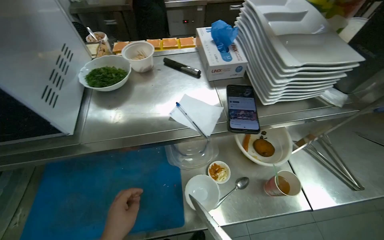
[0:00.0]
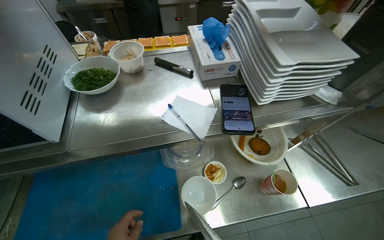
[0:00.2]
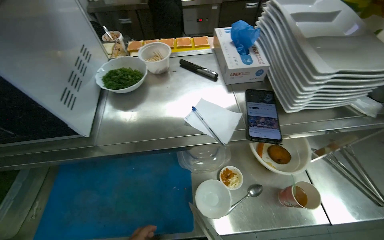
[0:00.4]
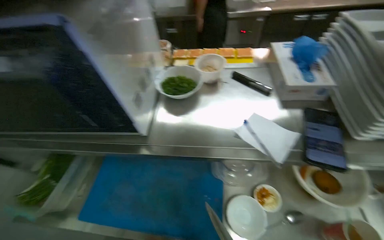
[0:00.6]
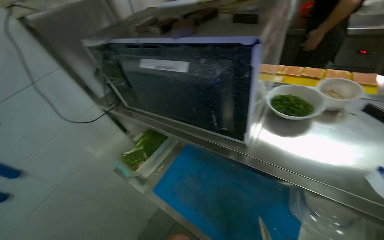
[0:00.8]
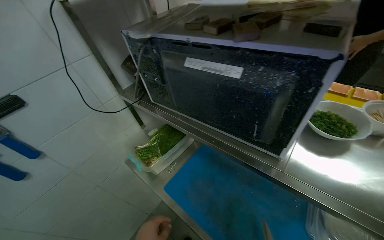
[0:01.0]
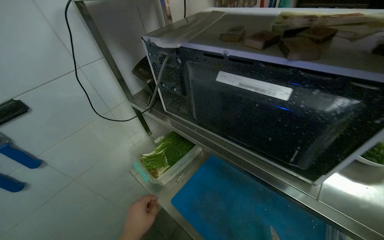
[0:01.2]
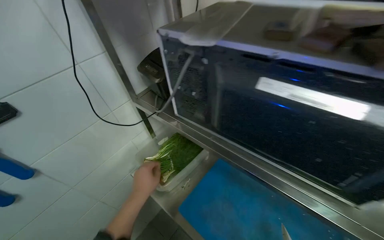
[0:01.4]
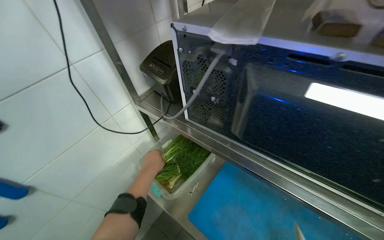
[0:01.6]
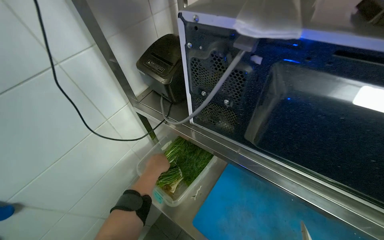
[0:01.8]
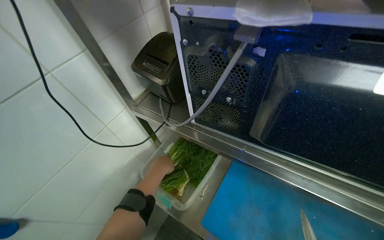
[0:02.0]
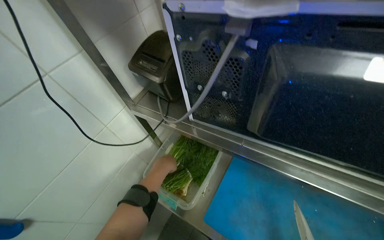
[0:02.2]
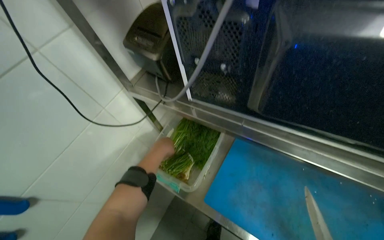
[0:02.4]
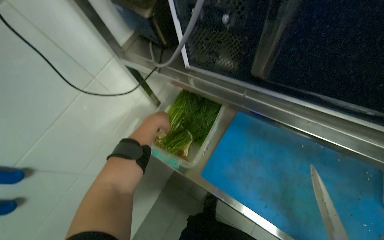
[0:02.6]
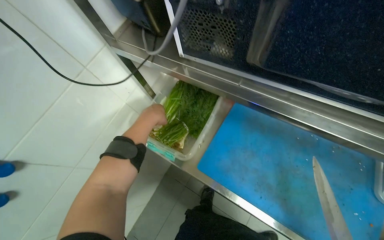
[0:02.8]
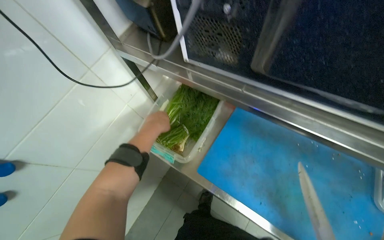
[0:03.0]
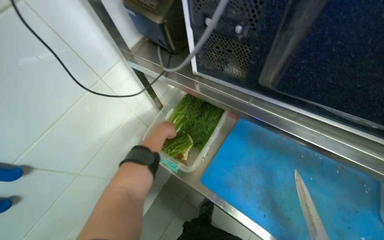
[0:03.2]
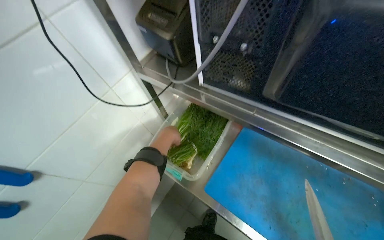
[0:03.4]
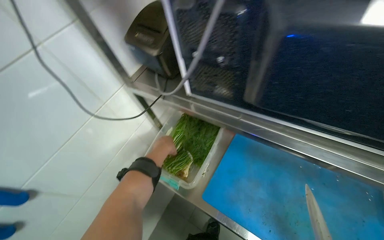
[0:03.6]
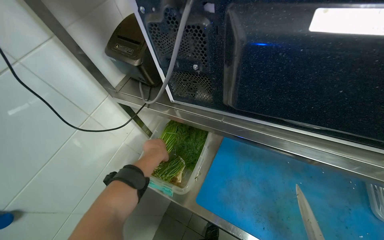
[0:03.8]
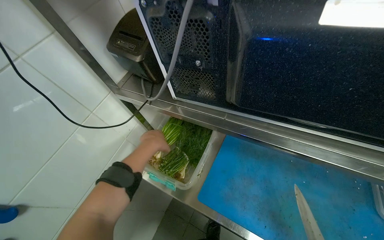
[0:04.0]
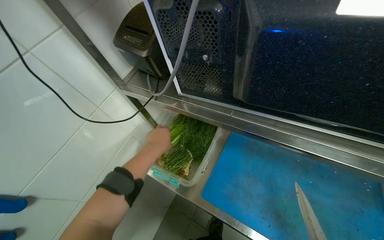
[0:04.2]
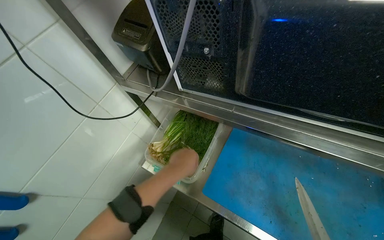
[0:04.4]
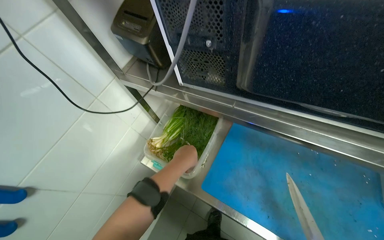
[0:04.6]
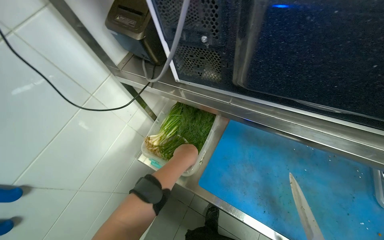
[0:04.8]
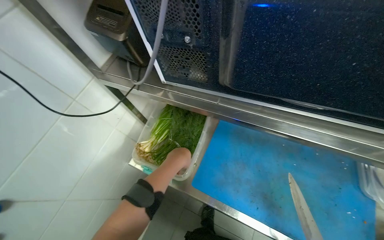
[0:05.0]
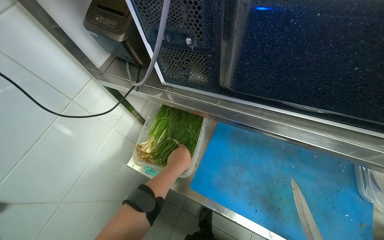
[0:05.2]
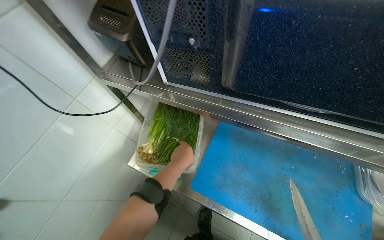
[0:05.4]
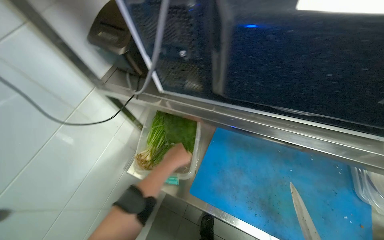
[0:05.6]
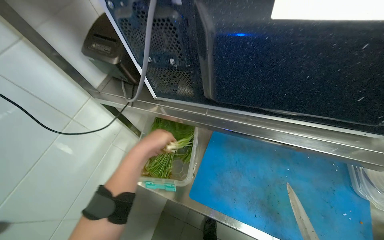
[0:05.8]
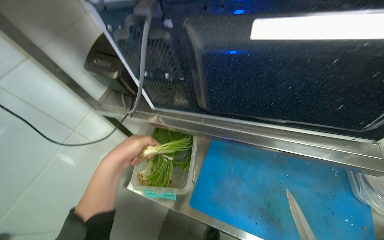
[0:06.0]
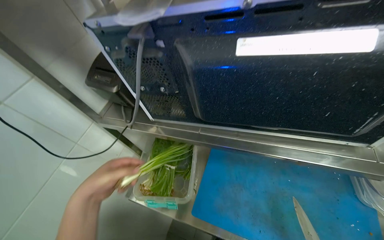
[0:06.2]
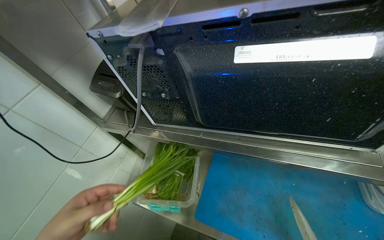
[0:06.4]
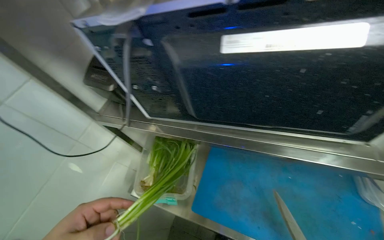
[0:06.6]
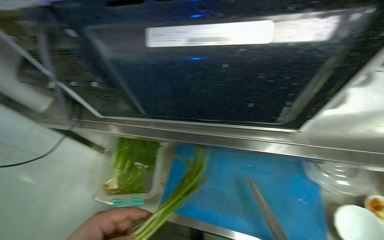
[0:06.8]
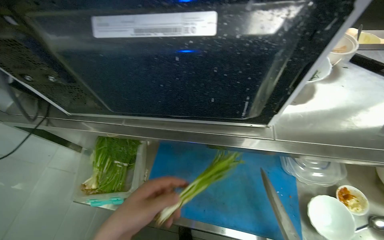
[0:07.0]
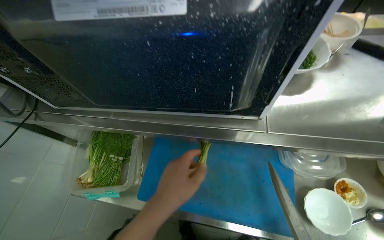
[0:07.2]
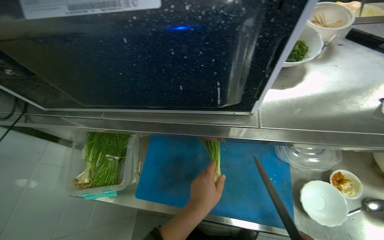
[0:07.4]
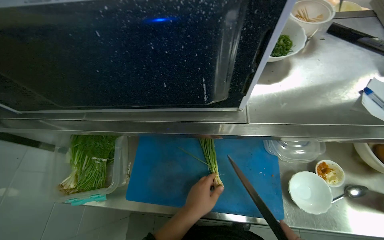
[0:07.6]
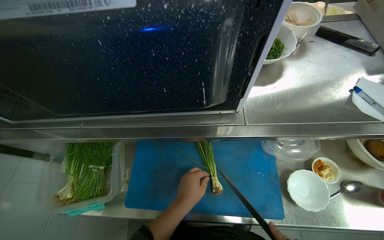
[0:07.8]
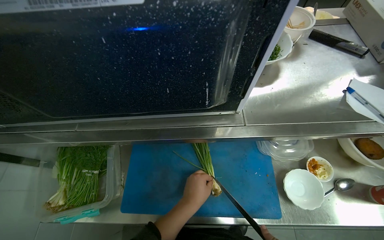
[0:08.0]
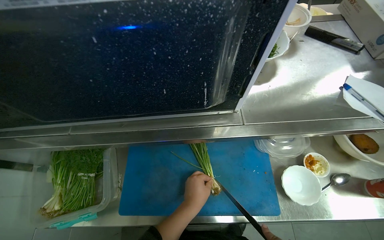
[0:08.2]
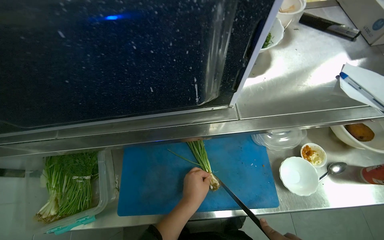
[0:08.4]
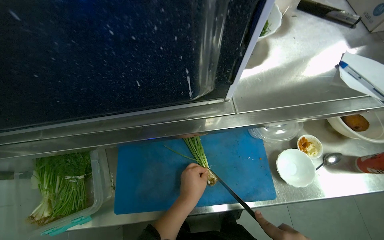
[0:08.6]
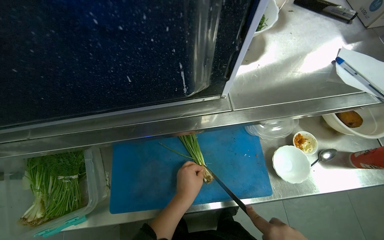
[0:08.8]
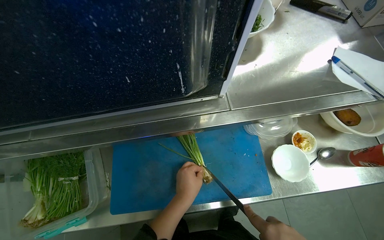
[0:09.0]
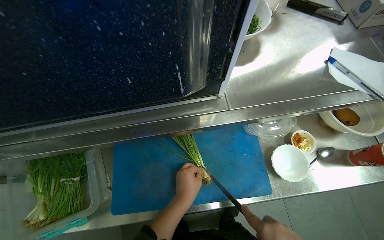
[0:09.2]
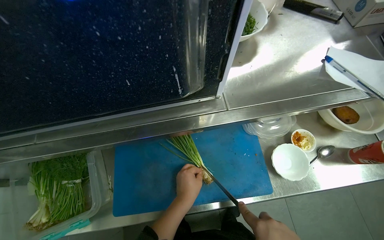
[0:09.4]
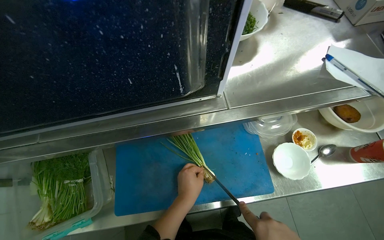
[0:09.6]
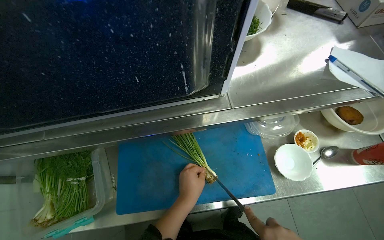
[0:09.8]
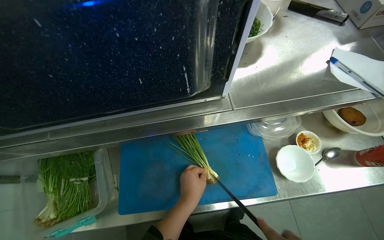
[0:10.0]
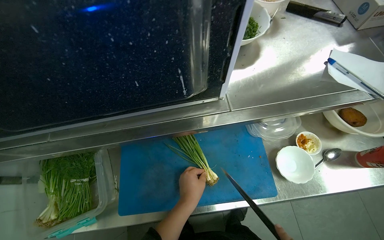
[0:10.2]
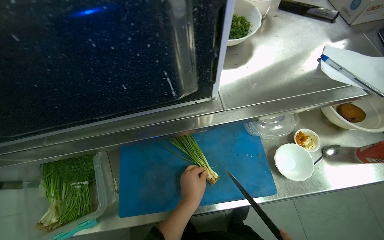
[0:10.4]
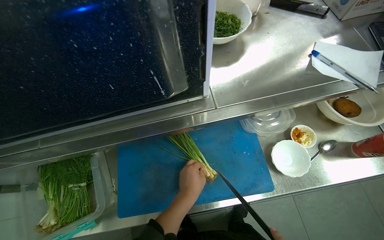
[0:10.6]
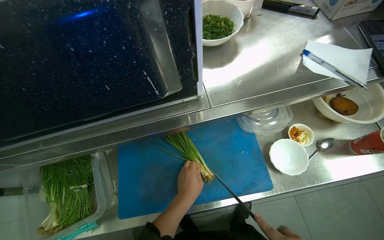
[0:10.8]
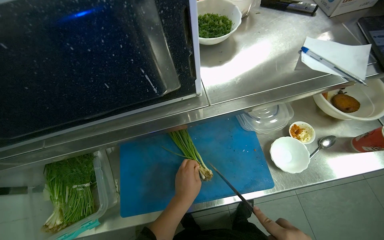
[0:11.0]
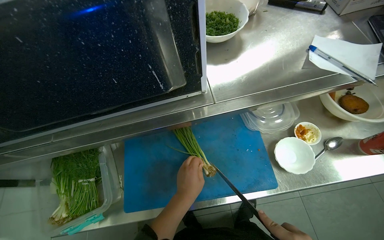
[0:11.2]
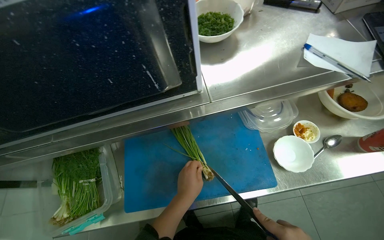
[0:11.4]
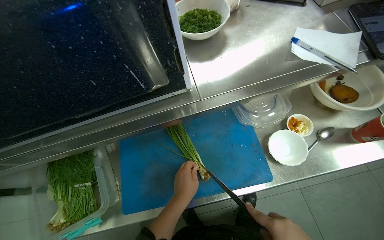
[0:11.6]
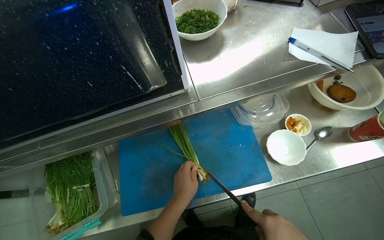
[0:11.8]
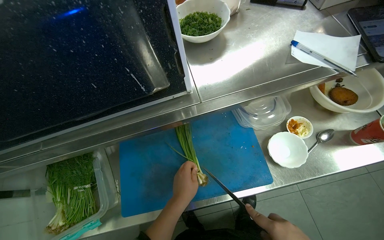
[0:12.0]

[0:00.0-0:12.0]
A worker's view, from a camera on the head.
Job: preparing food.
The whole recording: Preparing and chopping green onions. The worker picks up green onions, trims their ends, washes them at the sink, and then chops them on a cutting board.
0:00.0 to 0:01.6: The camera travels approximately 50 cm. The head turns to the left by roughly 50 degrees.
0:01.6 to 0:03.0: The view tips downward by approximately 15 degrees.
0:04.4 to 0:06.0: The left hand travels nearer to the camera by about 10 cm.
0:06.0 to 0:07.6: The wearer's head swings roughly 15 degrees to the right.
0:07.6 to 0:09.0: The left hand goes roughly 10 cm farther from the camera.

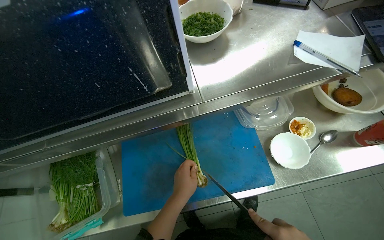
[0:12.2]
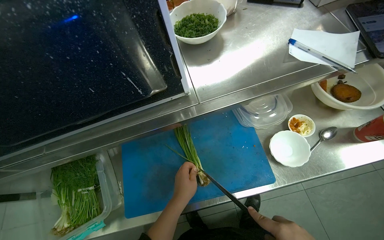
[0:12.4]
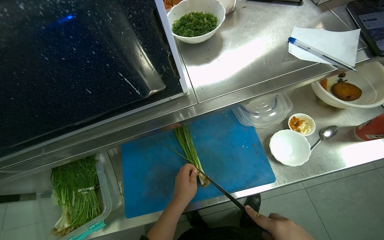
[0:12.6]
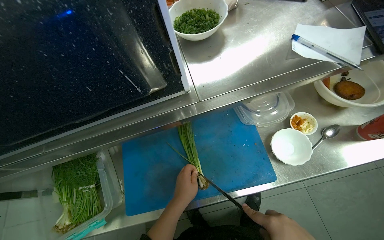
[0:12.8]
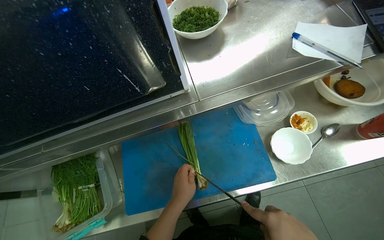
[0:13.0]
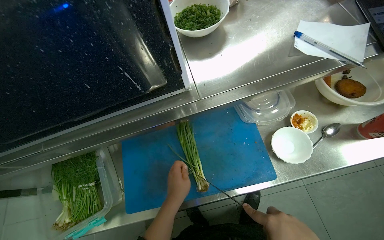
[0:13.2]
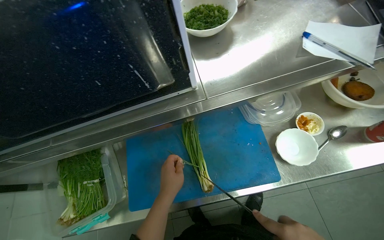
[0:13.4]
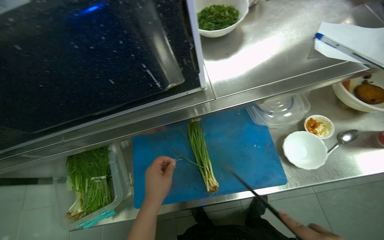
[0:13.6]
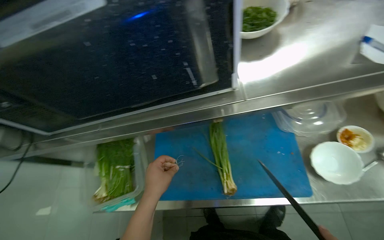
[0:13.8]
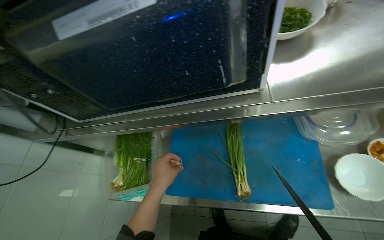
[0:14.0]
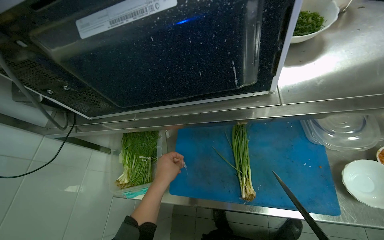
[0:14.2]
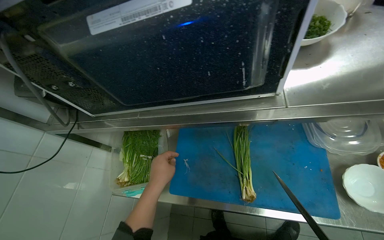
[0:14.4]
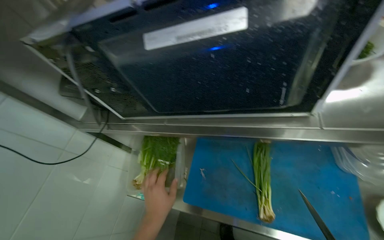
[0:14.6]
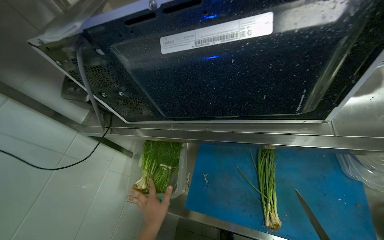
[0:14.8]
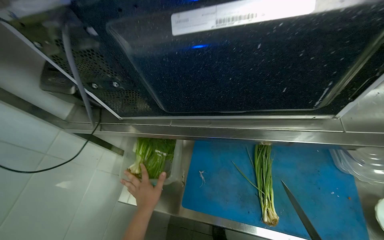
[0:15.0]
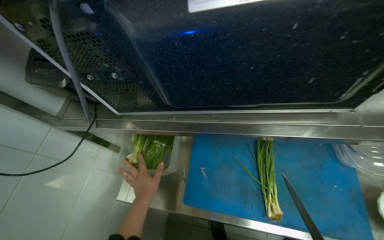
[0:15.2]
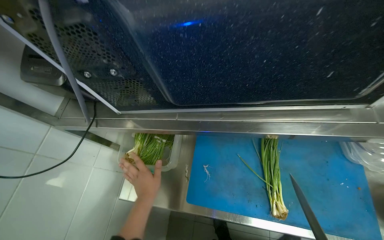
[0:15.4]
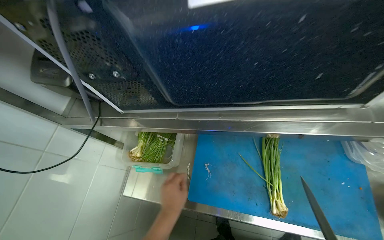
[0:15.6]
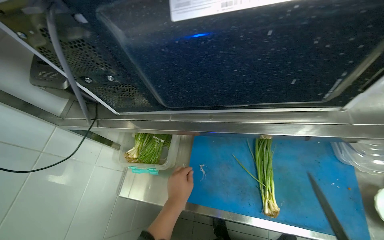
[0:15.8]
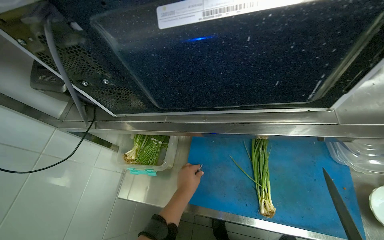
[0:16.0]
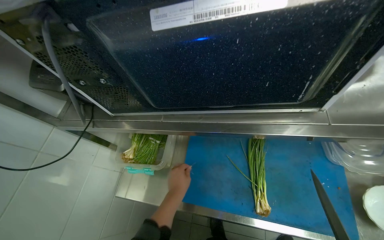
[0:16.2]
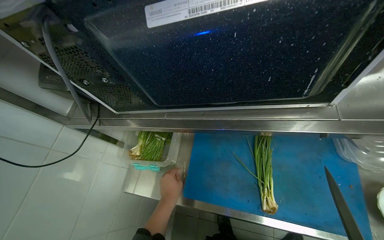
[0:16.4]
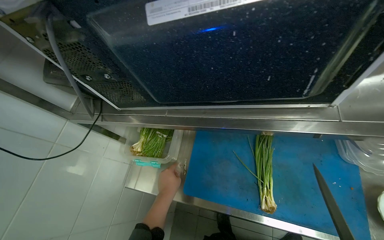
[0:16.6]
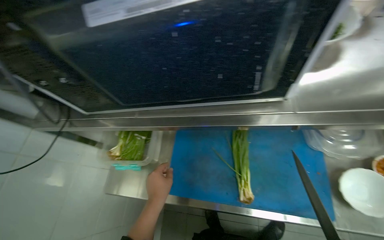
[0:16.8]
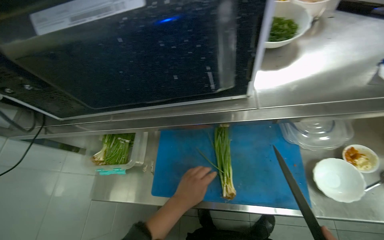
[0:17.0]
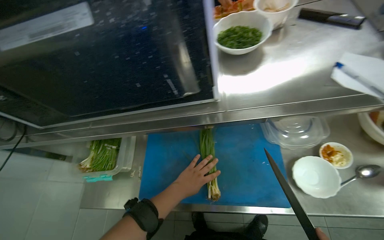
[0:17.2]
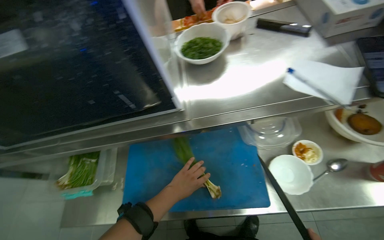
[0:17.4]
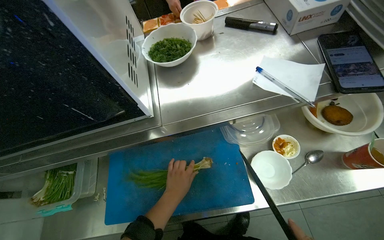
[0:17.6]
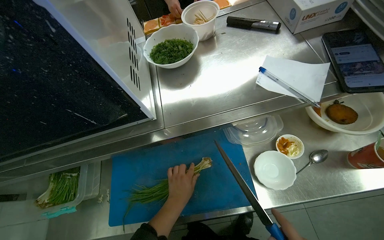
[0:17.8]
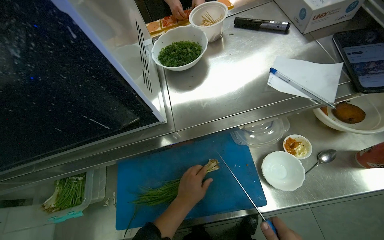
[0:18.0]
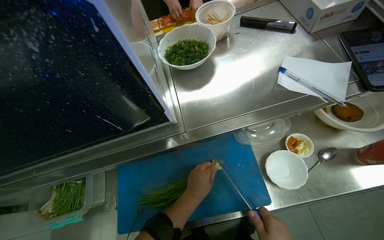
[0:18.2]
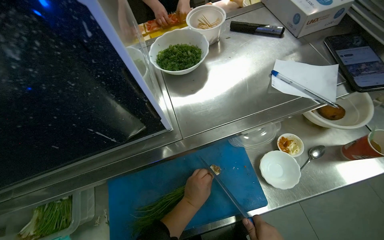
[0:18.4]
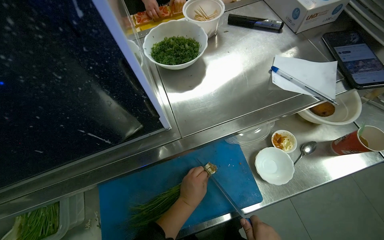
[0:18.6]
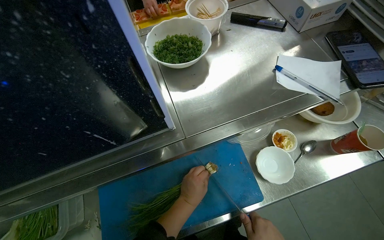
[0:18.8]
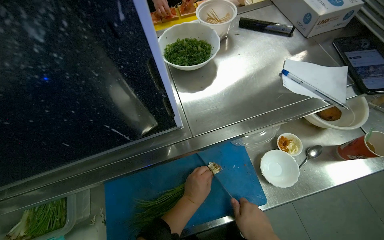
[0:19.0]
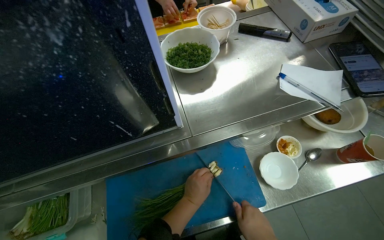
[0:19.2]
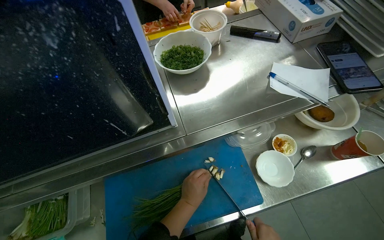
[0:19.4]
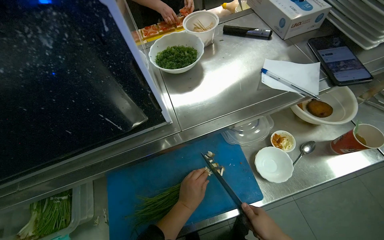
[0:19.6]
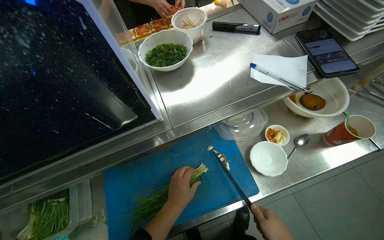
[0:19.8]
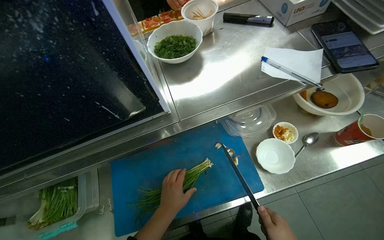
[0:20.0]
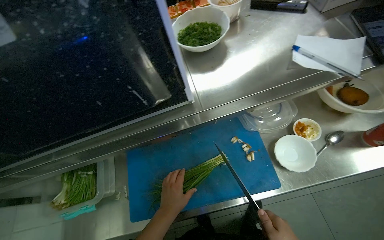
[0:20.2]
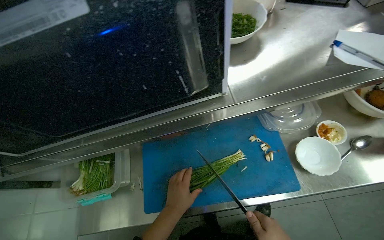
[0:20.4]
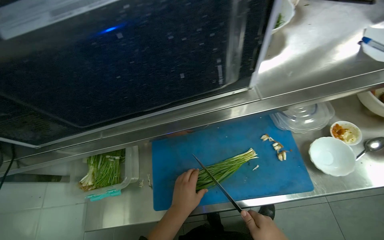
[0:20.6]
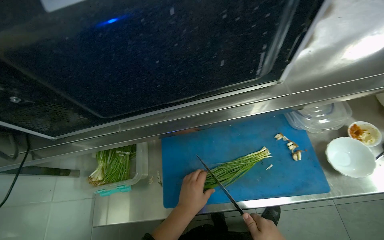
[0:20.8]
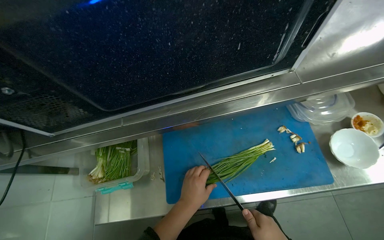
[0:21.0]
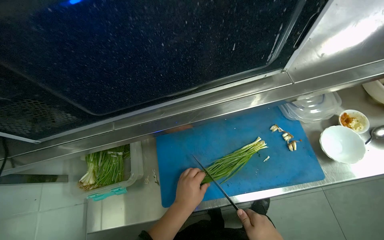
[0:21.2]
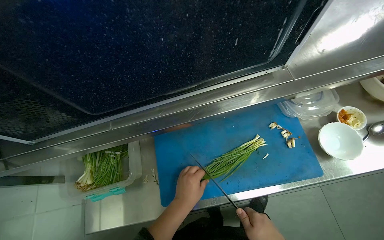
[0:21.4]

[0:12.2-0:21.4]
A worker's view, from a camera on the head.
Job: preparing food.
The whole recording: Preparing and chopping green onions. The worker picks up green onions, trims their ends, washes them at the sink, and then chops them on a cutting board.
0:12.2 to 0:13.8: The left hand heads to the left, covering roughly 15 cm.
0:16.8 to 0:18.4: The wearer's head swings some 25 degrees to the right. The left hand moves to the right, approximately 30 cm.
